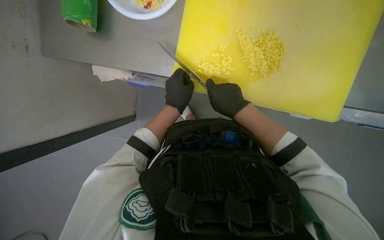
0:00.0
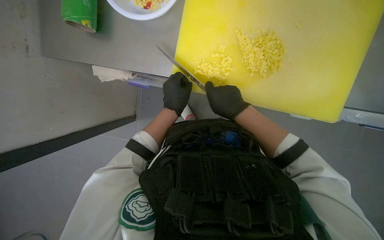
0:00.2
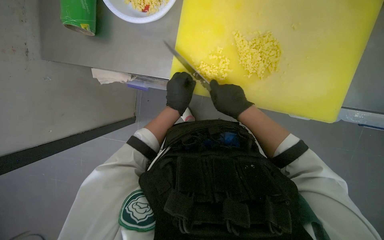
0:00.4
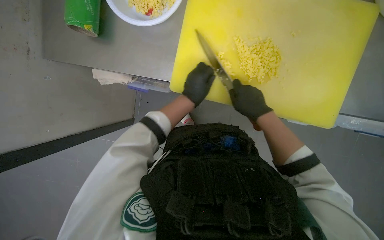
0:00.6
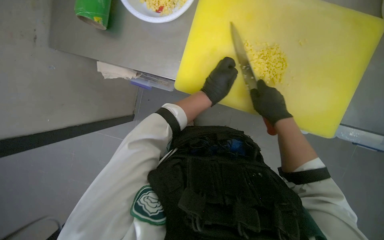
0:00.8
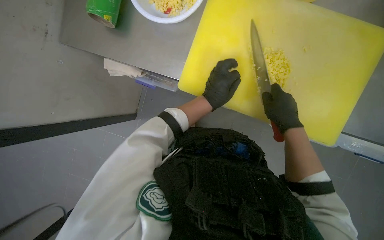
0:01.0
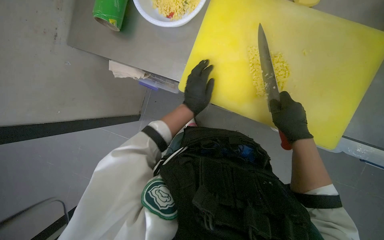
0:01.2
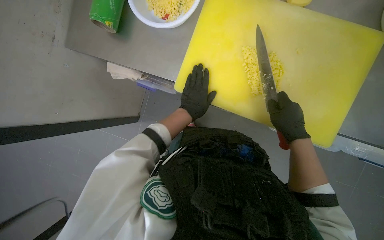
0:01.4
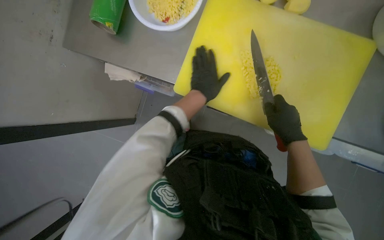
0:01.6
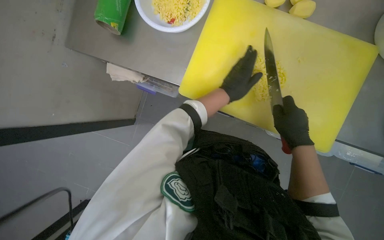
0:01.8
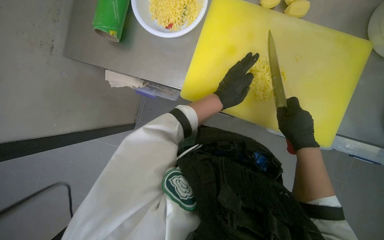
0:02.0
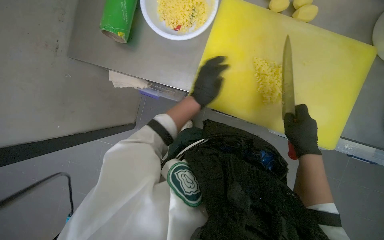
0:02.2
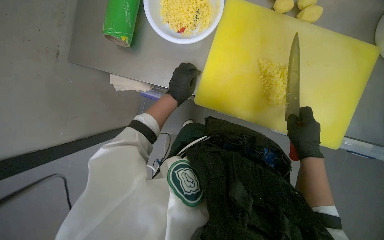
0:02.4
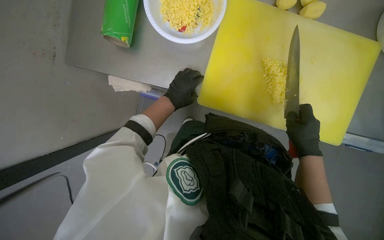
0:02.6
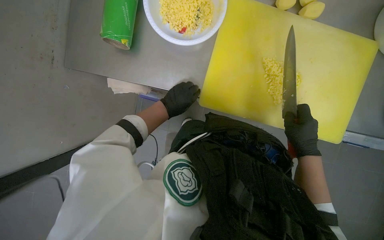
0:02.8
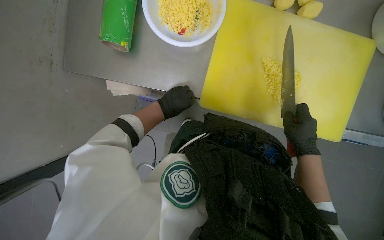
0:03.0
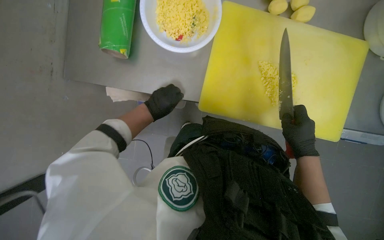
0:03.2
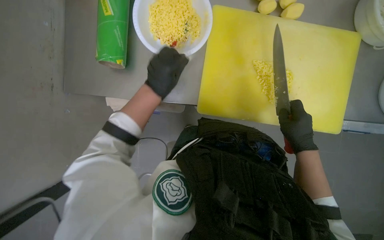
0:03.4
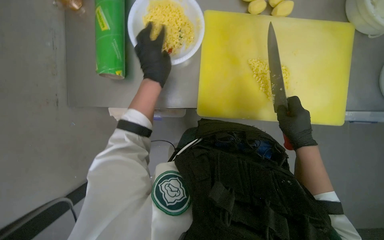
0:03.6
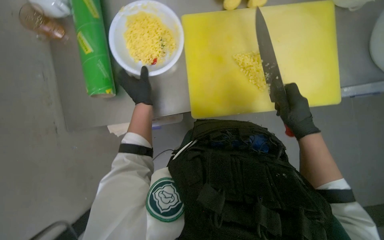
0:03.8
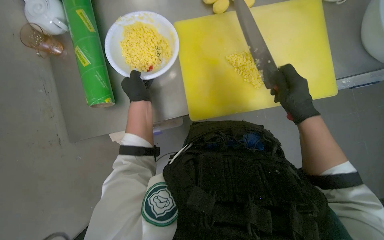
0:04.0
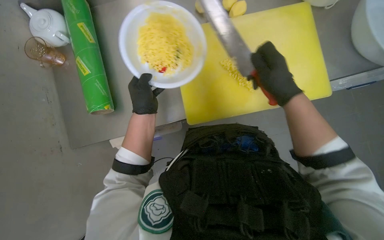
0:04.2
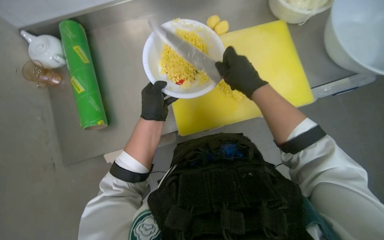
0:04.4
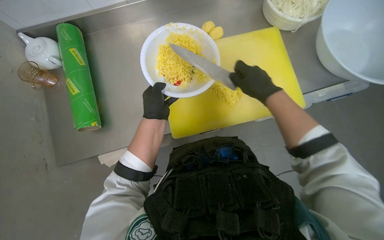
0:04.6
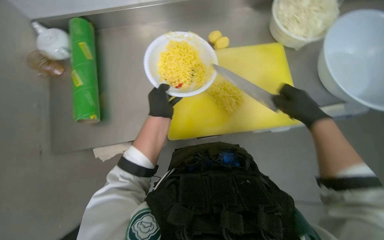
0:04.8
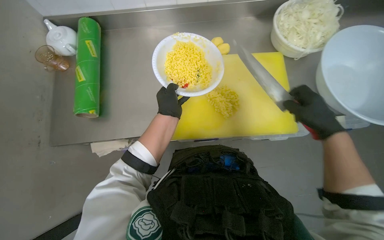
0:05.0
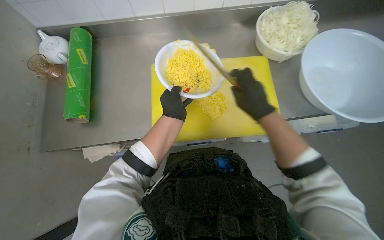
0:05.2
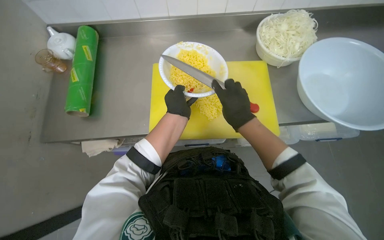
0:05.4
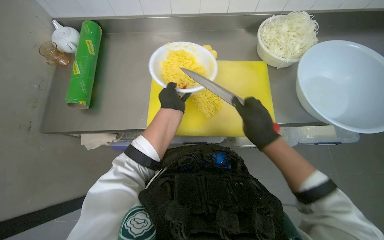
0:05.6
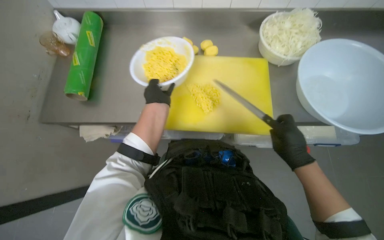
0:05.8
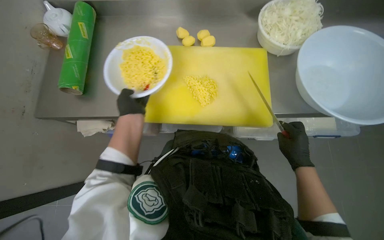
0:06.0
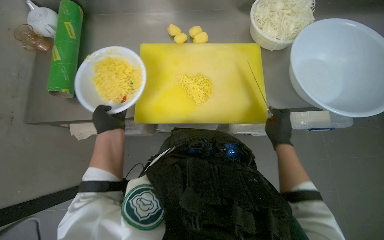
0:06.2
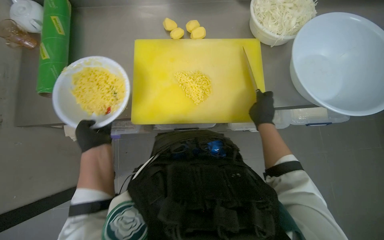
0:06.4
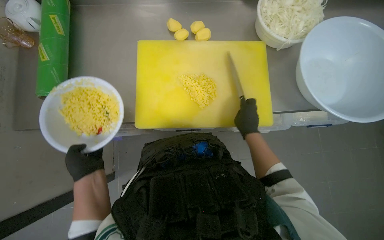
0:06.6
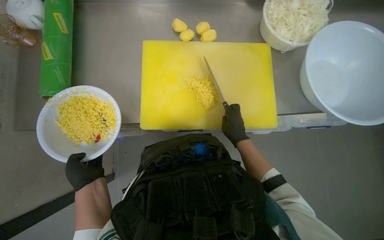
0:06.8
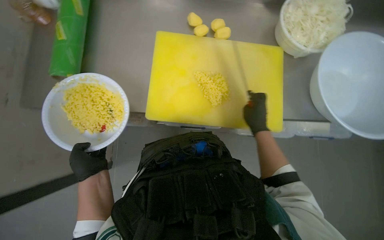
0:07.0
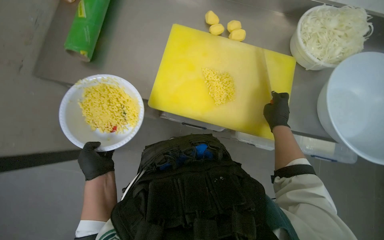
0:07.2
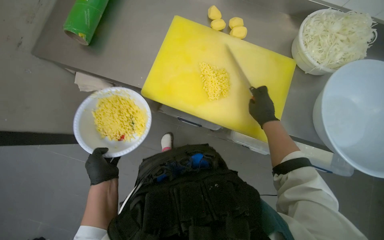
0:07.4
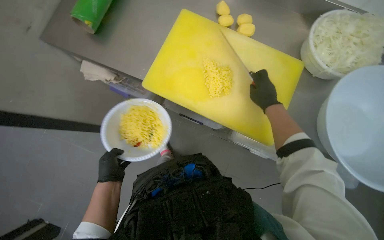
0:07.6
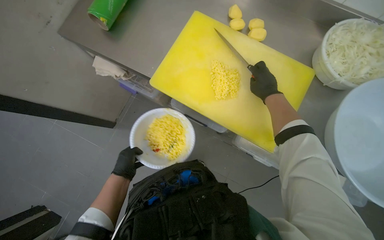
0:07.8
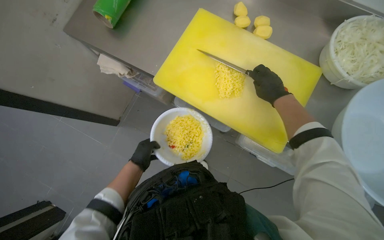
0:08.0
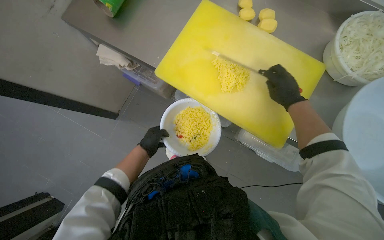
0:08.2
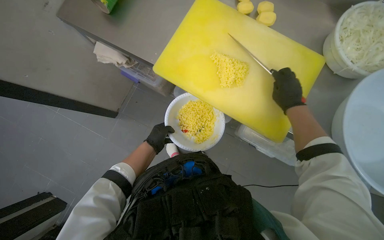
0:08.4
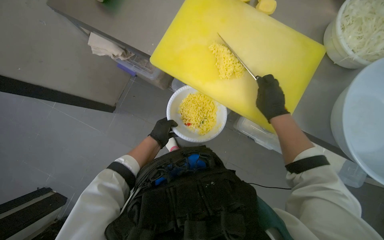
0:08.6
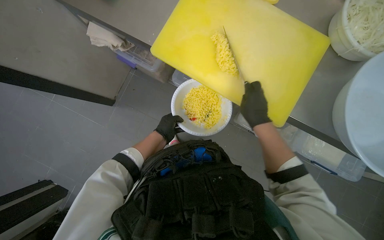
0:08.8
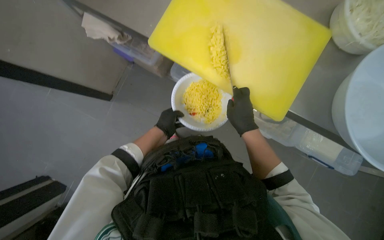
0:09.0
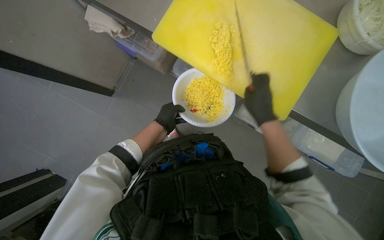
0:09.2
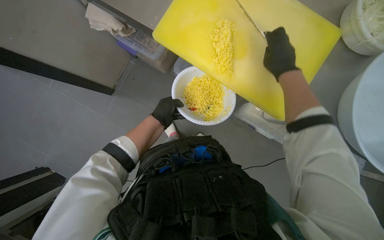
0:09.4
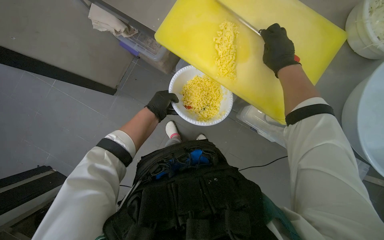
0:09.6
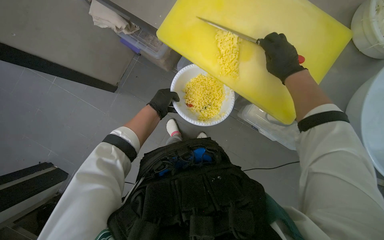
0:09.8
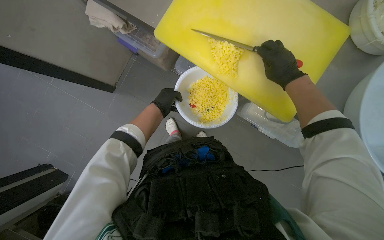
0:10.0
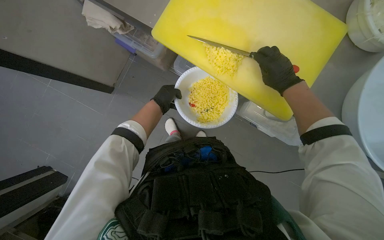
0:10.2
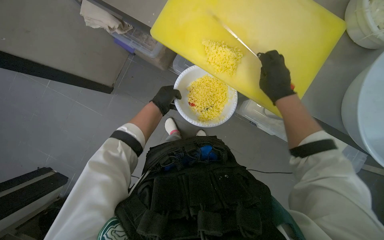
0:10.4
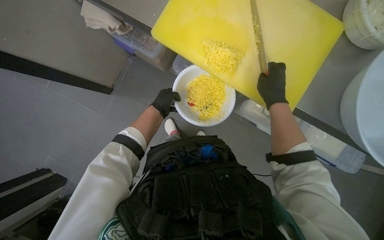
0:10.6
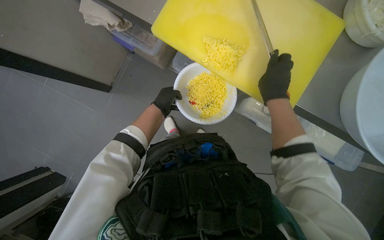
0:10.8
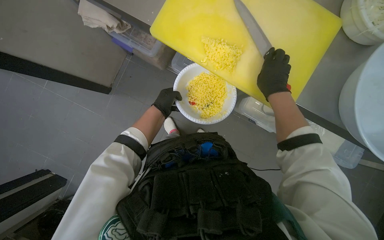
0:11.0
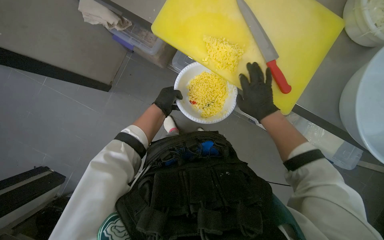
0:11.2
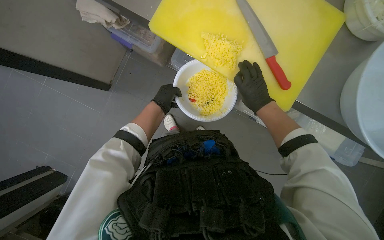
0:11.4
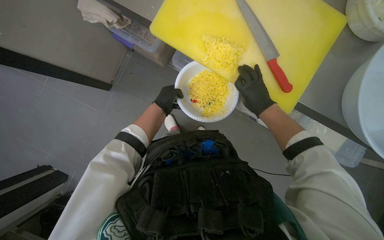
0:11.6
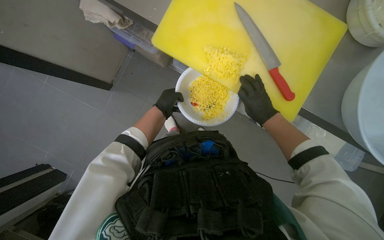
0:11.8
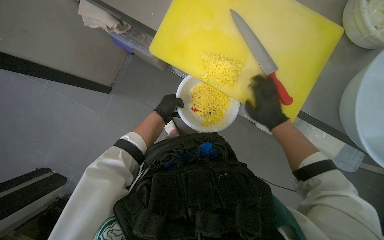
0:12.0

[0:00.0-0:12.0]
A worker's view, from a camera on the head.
Job: preparing food.
The whole recording: Slicing and dicing potatoes. The worker slices and dices potatoes on a yellow cutting board, then transfers them to a white bowl.
0:00.0 to 0:01.6: The right hand moves to the right, about 10 cm.
0:01.6 to 0:03.0: The left hand goes about 20 cm to the left.
0:03.0 to 0:04.4: Everything in view rotates approximately 30 degrees counterclockwise. The right hand travels up the picture by roughly 10 cm.
0:04.4 to 0:06.0: The right hand is displaced to the right and down the picture by some 35 cm.
0:06.0 to 0:07.6: The wearer looks about 15 degrees further downward. The left hand travels down the picture and to the left by approximately 20 cm, while the right hand is displaced up the picture and to the left by some 35 cm.
0:07.6 to 0:09.0: The left hand is displaced to the right by some 15 cm; the right hand is displaced down the picture and to the left by approximately 20 cm.
0:09.0 to 0:10.4: The two hands go about 10 cm up the picture.
0:10.4 to 0:12.0: The right hand is displaced down the picture by roughly 10 cm.

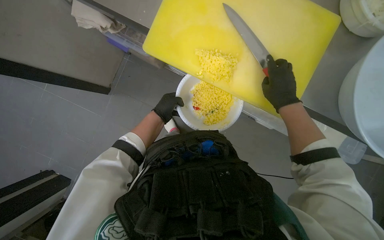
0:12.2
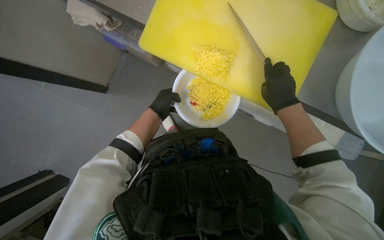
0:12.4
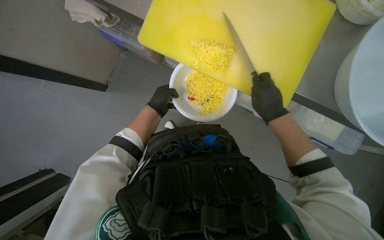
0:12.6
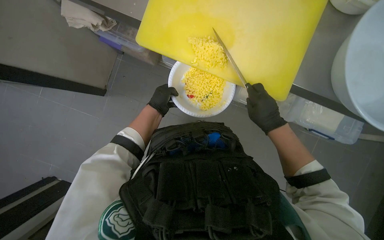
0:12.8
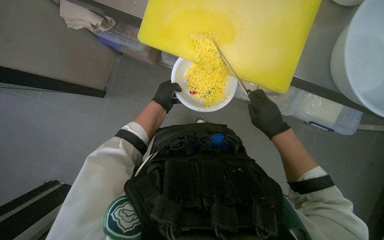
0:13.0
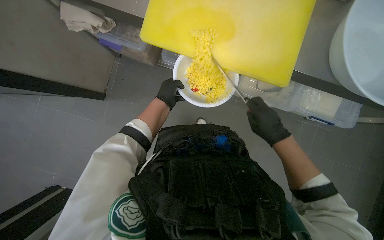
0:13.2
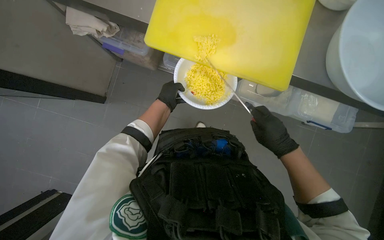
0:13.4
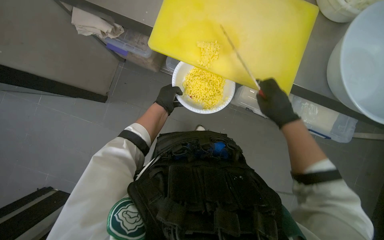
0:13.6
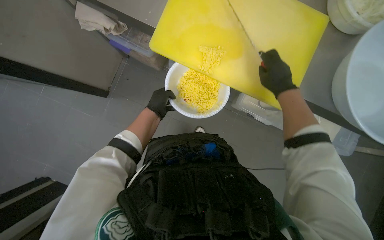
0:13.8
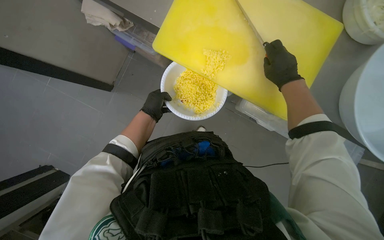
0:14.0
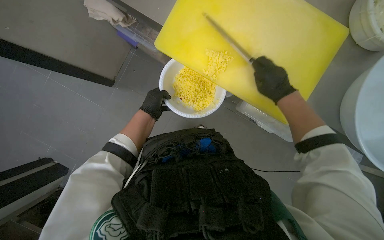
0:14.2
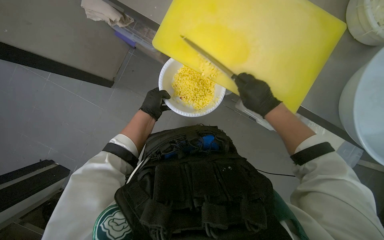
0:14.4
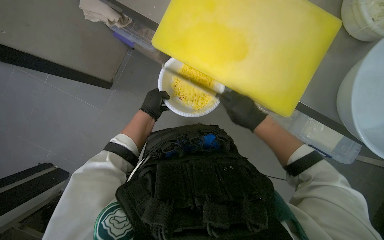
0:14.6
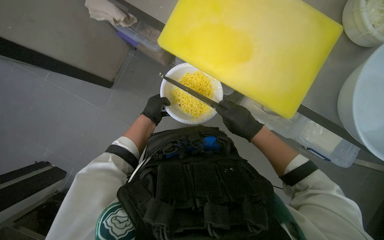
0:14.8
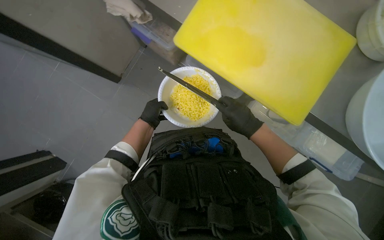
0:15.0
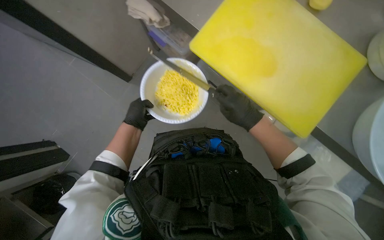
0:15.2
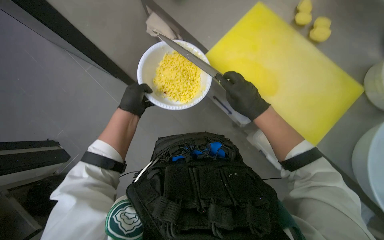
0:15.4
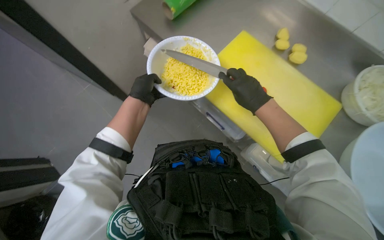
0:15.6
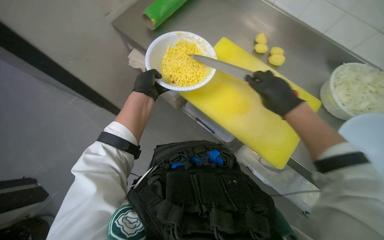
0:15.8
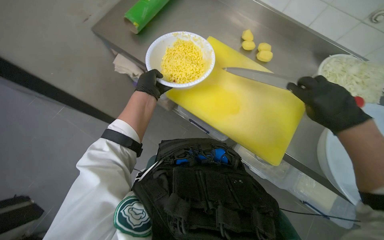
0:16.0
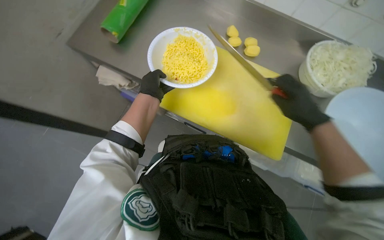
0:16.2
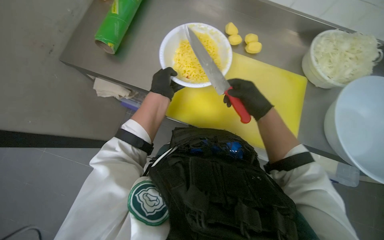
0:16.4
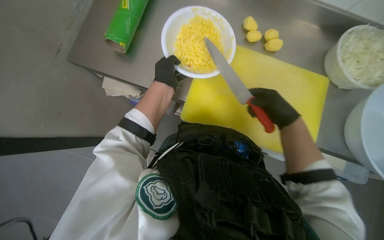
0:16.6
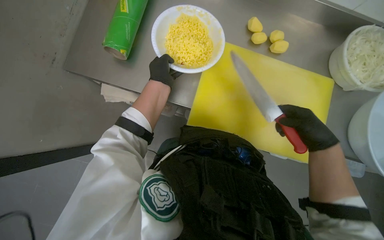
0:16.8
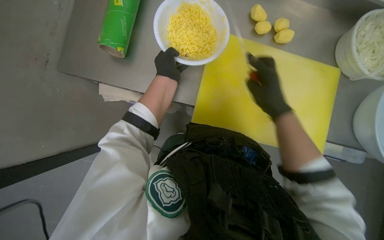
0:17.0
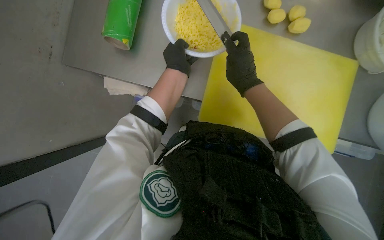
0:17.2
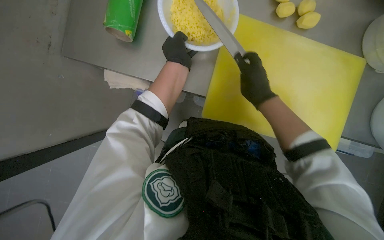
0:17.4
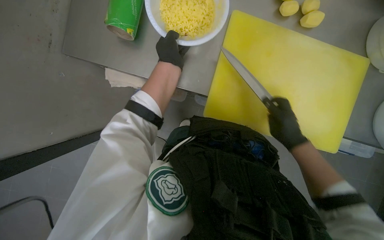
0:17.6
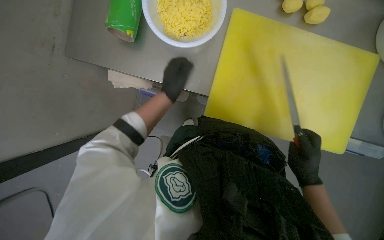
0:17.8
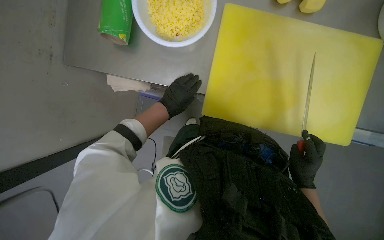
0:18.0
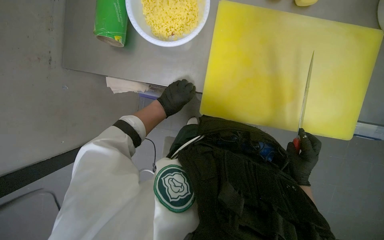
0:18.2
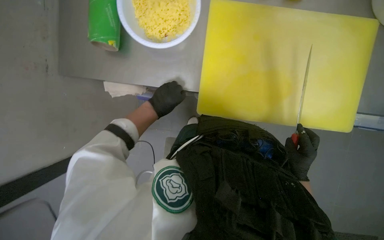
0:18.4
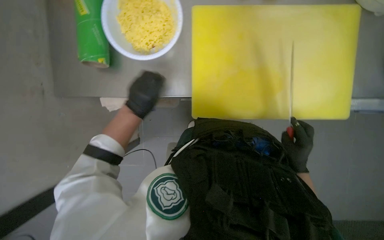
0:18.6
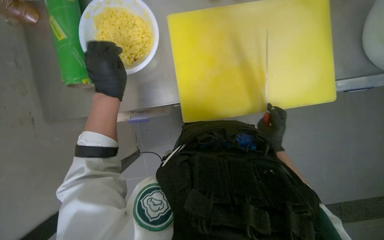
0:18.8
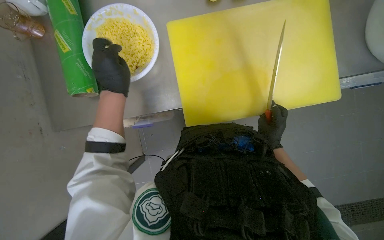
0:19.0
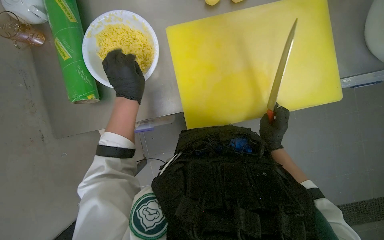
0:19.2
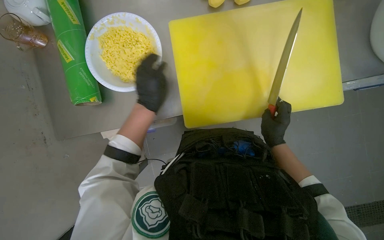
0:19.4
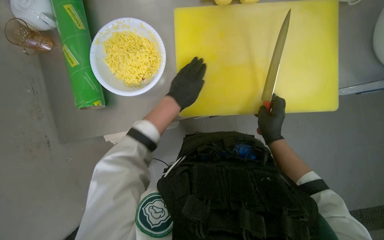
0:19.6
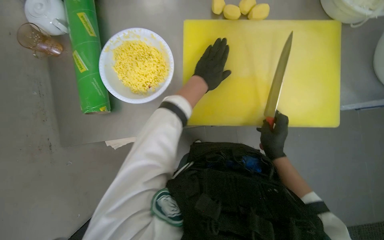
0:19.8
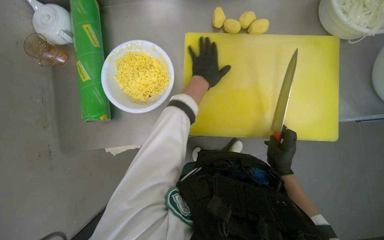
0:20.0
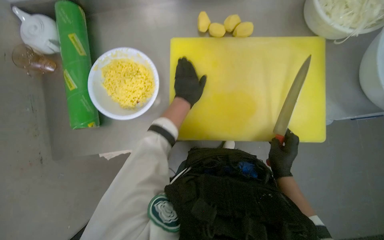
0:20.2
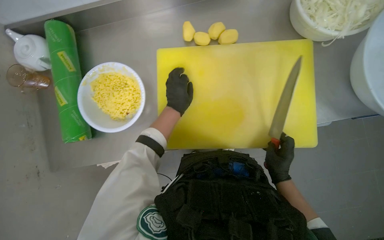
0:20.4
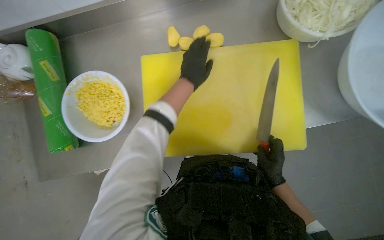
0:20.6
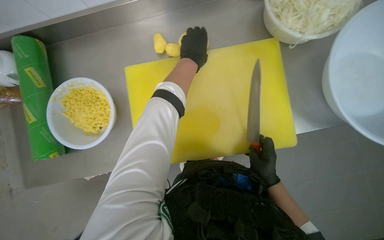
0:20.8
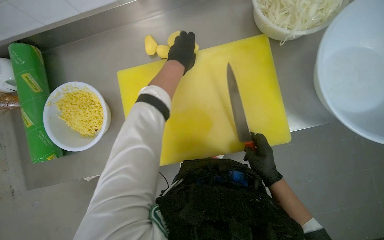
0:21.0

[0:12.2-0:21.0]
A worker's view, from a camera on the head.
Job: preparing food.
The whole recording: Slicing and dicing potatoes. The worker slices and dices potatoes on a yellow cutting board, then transfers them to a white bowl.
0:12.2 to 0:13.6: The right hand moves down the picture, approximately 15 cm.
0:13.6 to 0:15.2: Both hands move to the left, about 10 cm. The right hand moves about 20 cm up the picture and comes back.
0:15.2 to 0:16.6: The left hand is displaced to the right, nearer to the camera and up the picture by about 20 cm.
0:18.0 to 0:19.6: The right hand is displaced up the picture by roughly 10 cm.
0:19.6 to 0:21.0: The left hand moves up the picture, approximately 25 cm.
